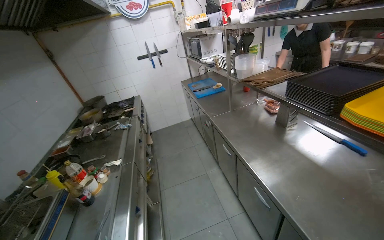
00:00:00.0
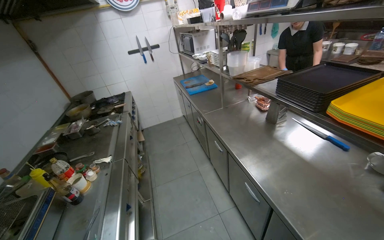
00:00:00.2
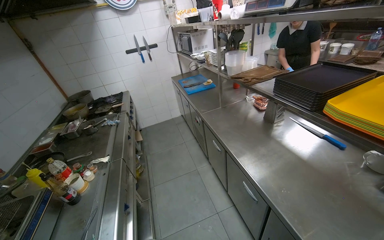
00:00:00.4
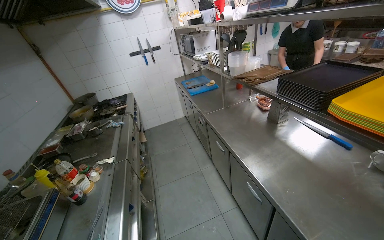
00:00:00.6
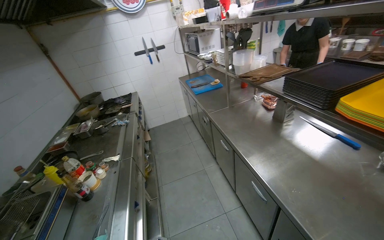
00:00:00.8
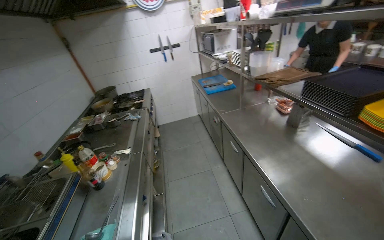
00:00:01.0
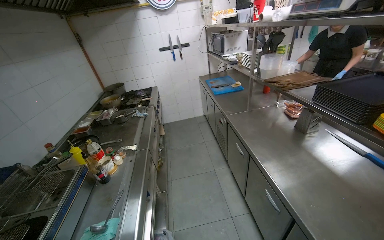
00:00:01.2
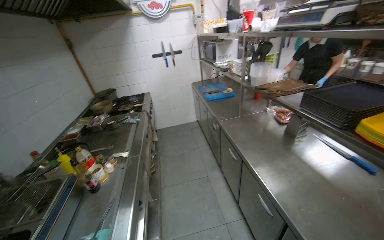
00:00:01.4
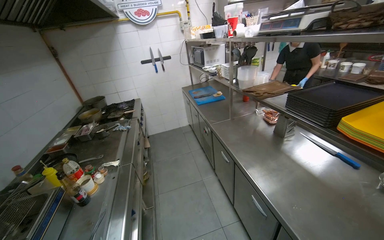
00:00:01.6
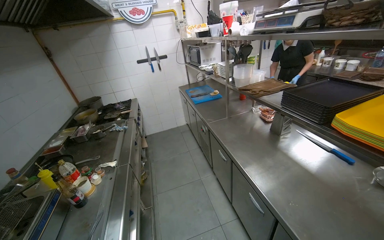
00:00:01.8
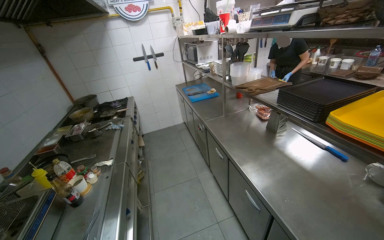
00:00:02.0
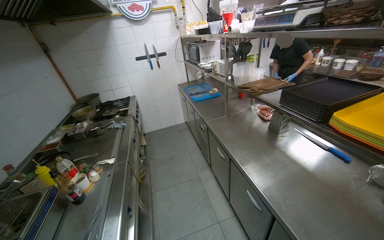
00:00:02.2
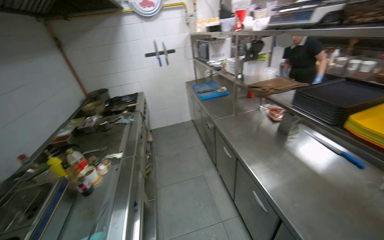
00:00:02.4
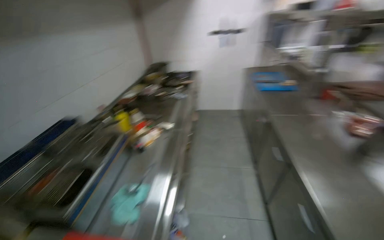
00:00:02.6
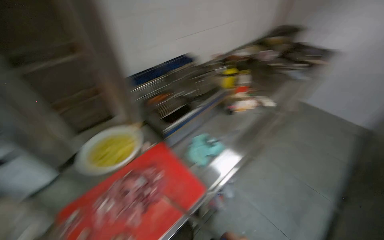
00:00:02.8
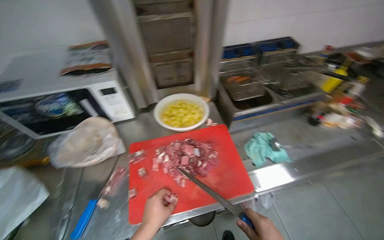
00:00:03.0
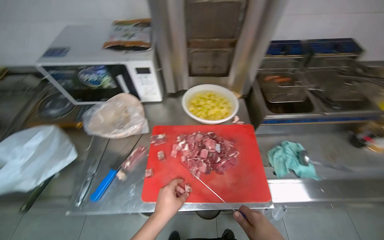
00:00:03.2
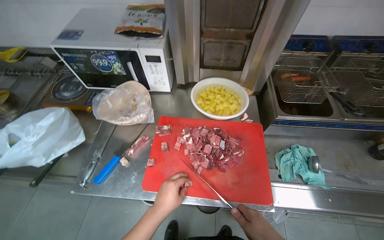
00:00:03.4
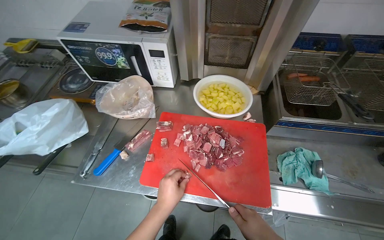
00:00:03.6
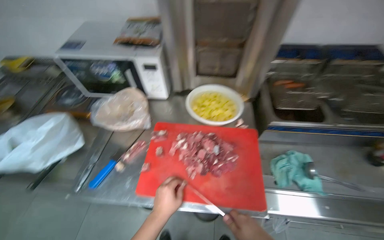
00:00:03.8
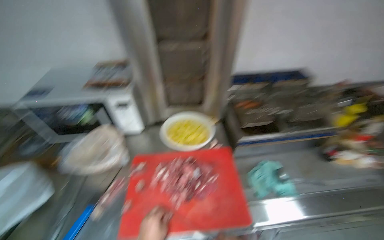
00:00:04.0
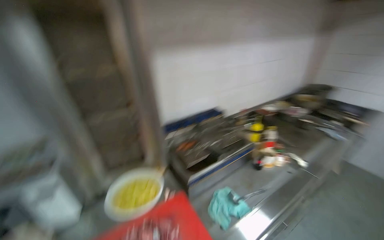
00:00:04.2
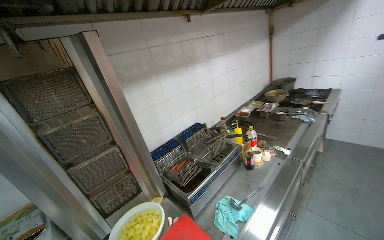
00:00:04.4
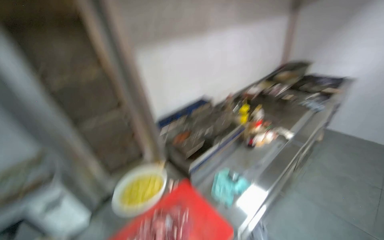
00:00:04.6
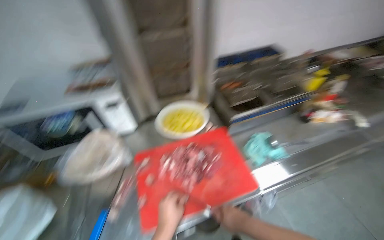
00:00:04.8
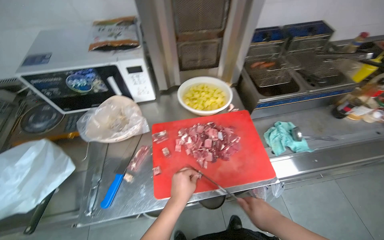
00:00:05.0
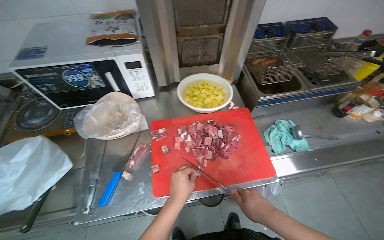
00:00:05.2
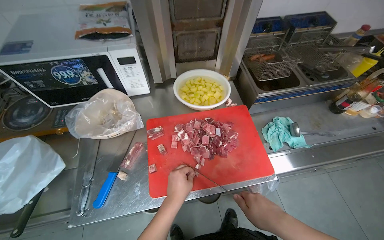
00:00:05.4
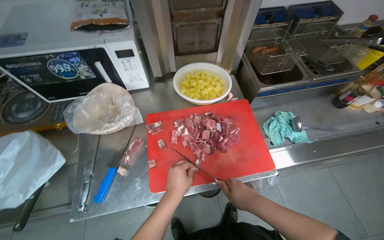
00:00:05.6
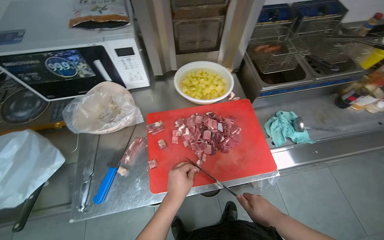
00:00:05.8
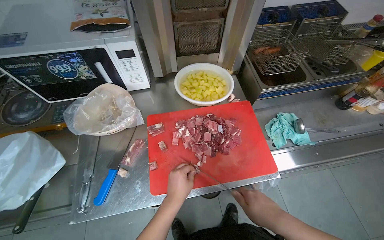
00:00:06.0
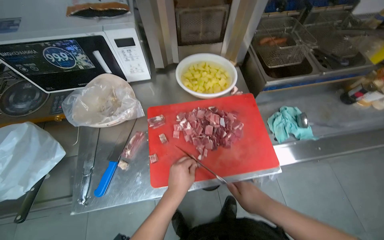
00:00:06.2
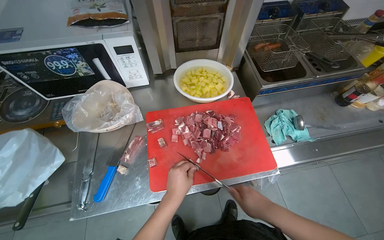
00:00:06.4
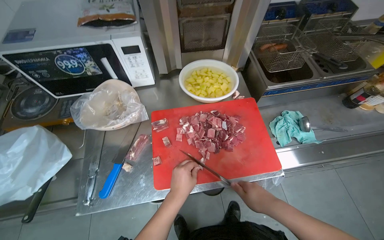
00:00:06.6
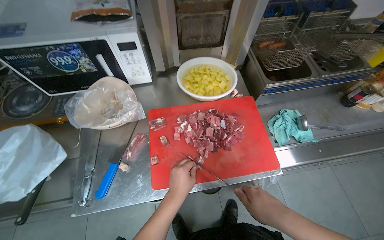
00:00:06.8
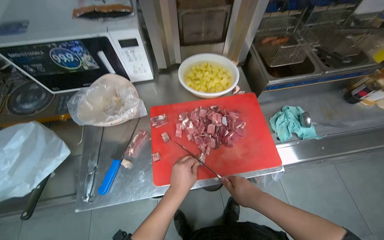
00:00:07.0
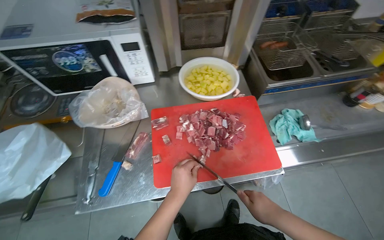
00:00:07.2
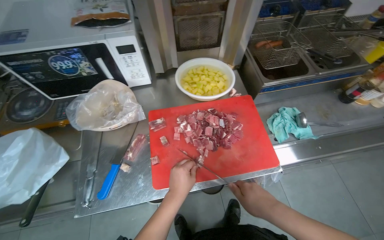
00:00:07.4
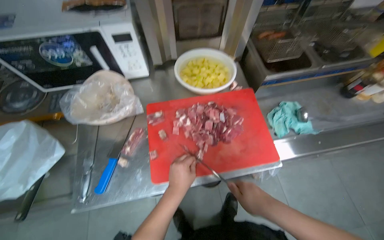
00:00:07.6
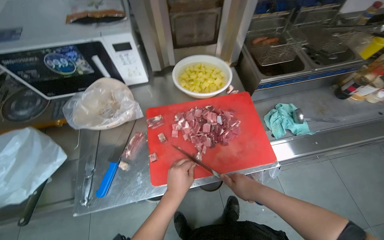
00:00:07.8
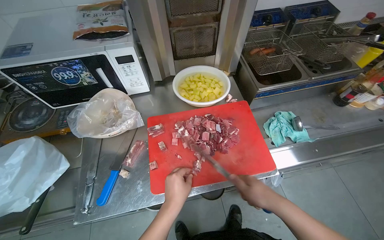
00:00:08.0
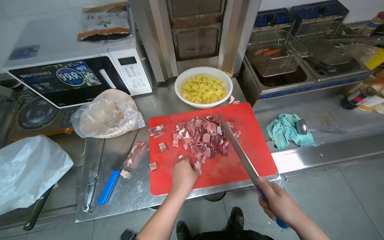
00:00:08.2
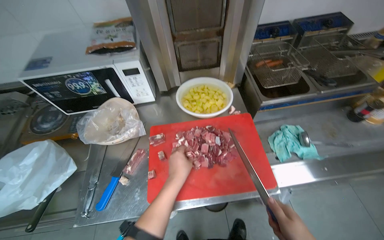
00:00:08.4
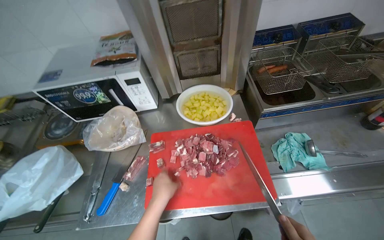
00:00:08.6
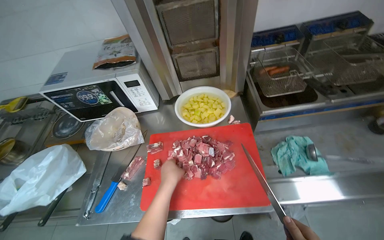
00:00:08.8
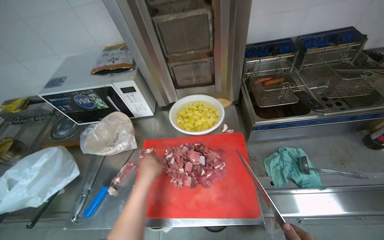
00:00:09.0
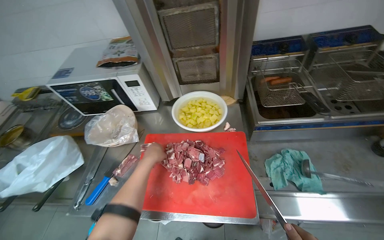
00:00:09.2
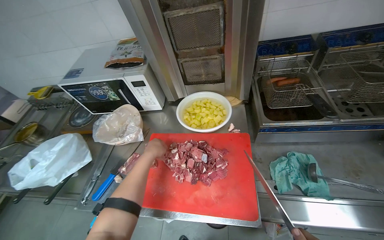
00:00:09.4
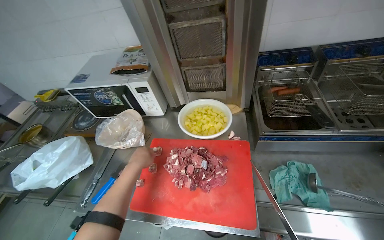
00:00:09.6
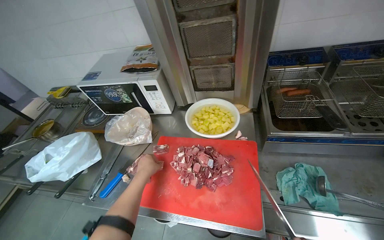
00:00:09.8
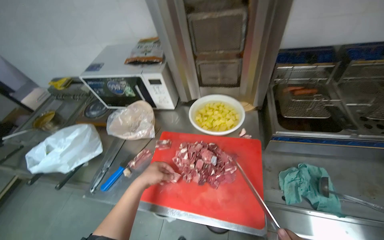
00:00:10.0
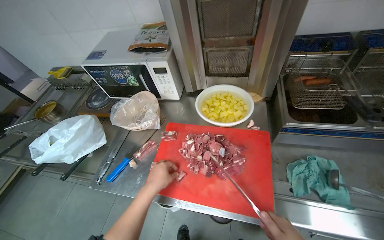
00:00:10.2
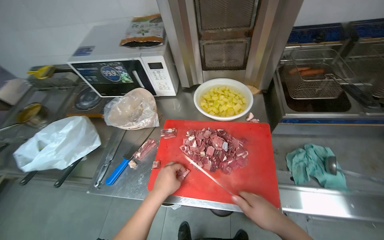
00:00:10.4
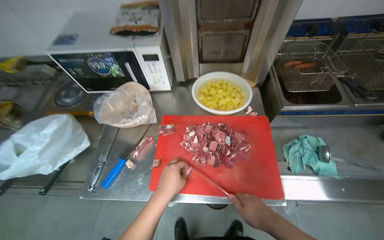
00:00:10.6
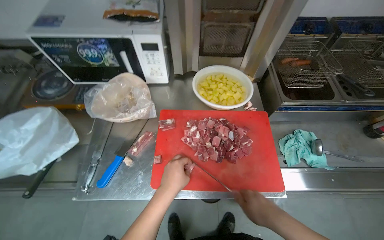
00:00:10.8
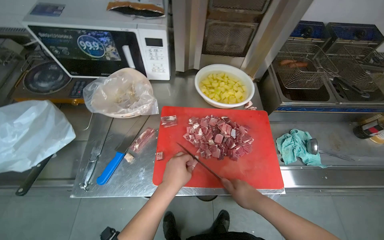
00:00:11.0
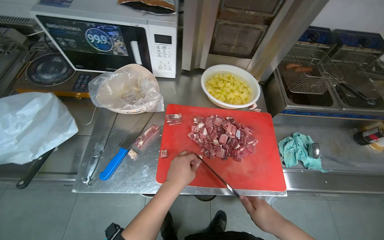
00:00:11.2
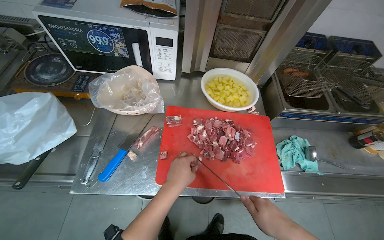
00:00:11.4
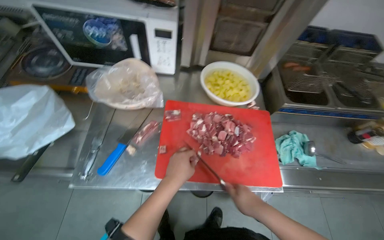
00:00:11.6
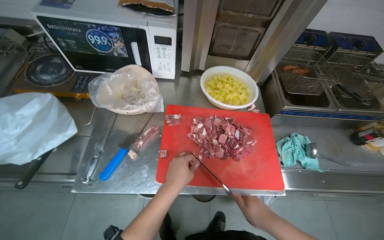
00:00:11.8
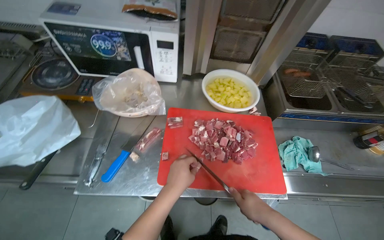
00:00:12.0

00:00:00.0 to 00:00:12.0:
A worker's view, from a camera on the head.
Job: preparing food.
The whole recording: Cutting meat on chopping board. The worker continues cutting pieces of meat on a red chopping board with a knife.
00:00:01.6 to 00:00:03.0: The head rotates approximately 95 degrees to the left. The wearer looks approximately 25 degrees further downward.
00:00:03.0 to 00:00:04.4: The wearer's head swings about 35 degrees to the right. The wearer looks about 30 degrees further upward.
00:00:04.4 to 00:00:06.0: The head rotates some 40 degrees to the left. The camera pitches downward, by some 40 degrees.
00:00:06.0 to 00:00:07.6: The hands are busy where they are.
00:00:09.0 to 00:00:10.4: The left hand goes farther from the camera and returns, roughly 10 cm each way.

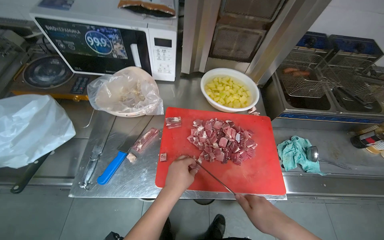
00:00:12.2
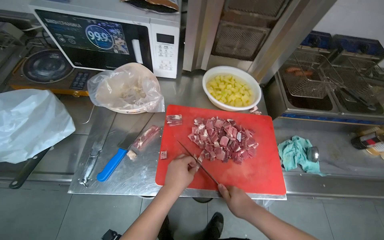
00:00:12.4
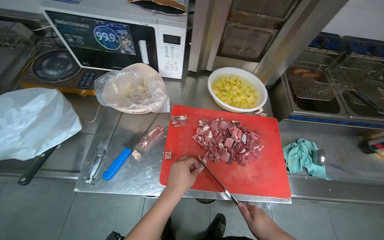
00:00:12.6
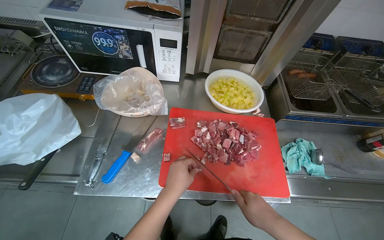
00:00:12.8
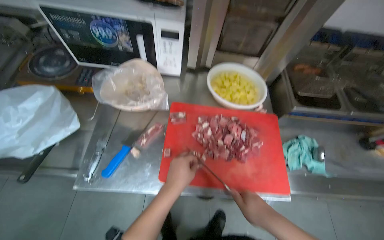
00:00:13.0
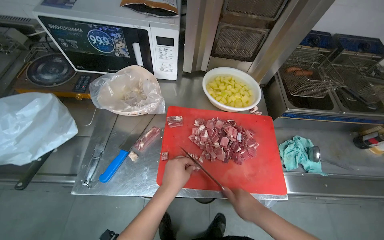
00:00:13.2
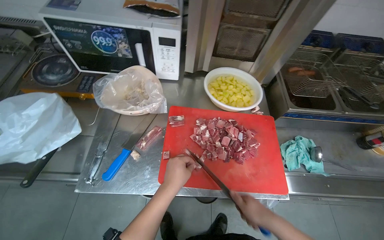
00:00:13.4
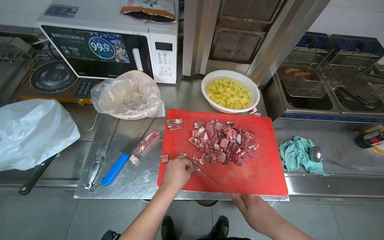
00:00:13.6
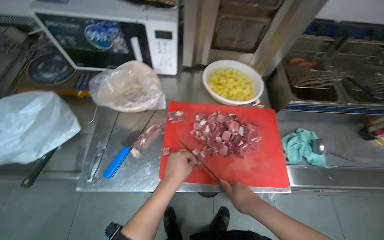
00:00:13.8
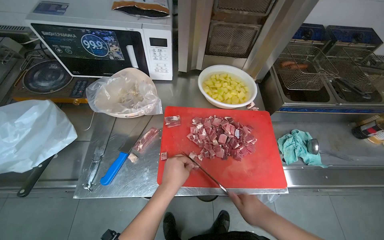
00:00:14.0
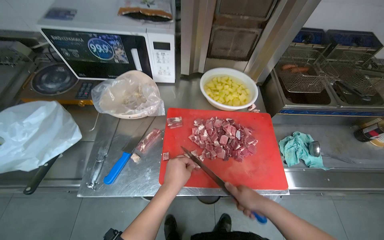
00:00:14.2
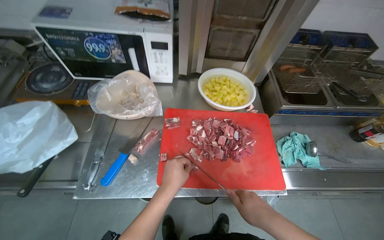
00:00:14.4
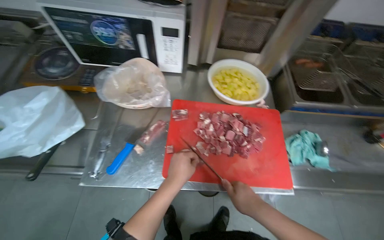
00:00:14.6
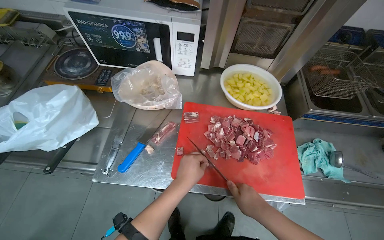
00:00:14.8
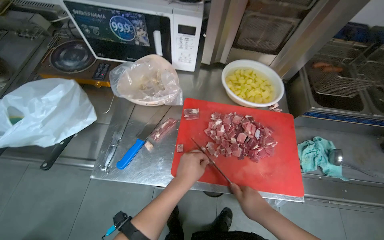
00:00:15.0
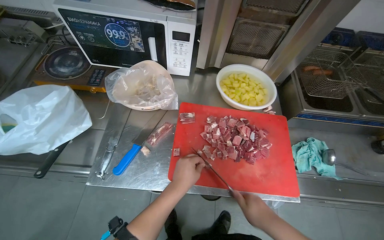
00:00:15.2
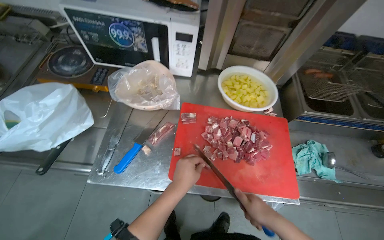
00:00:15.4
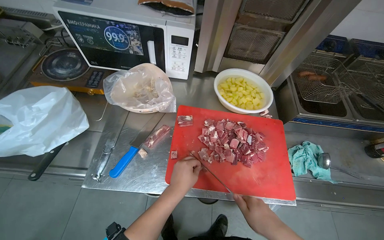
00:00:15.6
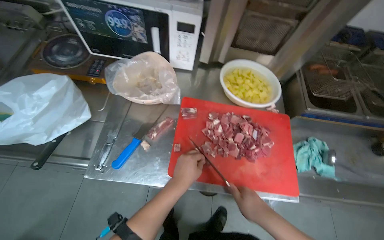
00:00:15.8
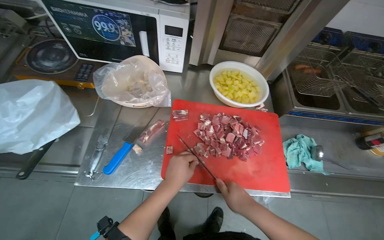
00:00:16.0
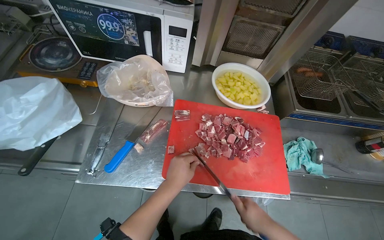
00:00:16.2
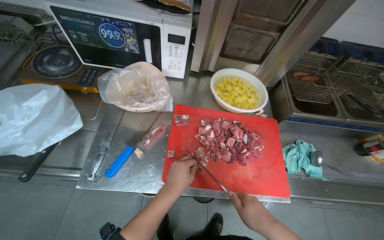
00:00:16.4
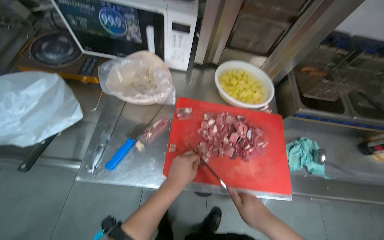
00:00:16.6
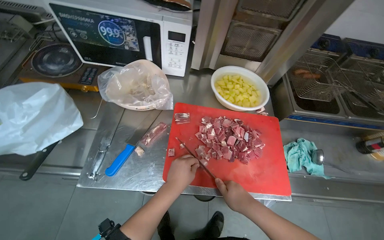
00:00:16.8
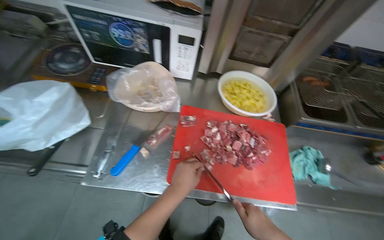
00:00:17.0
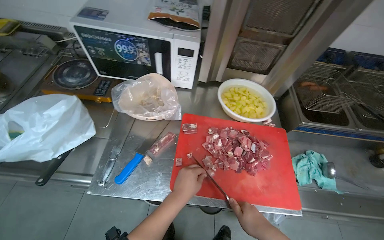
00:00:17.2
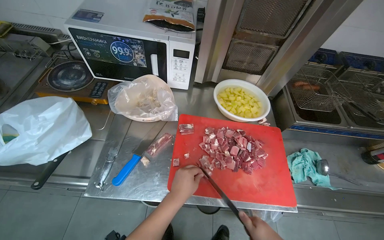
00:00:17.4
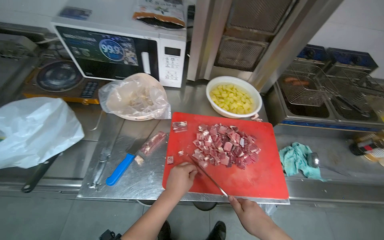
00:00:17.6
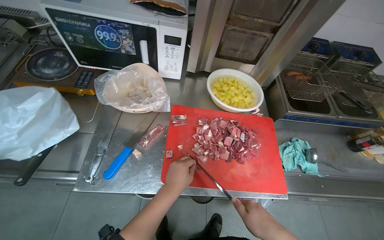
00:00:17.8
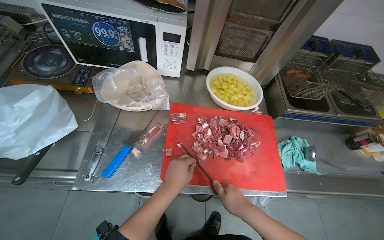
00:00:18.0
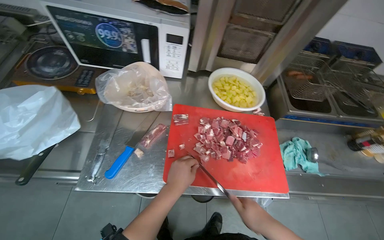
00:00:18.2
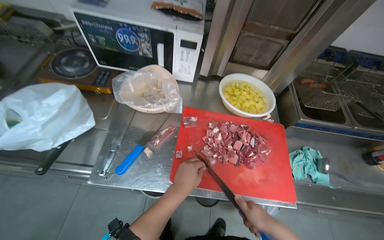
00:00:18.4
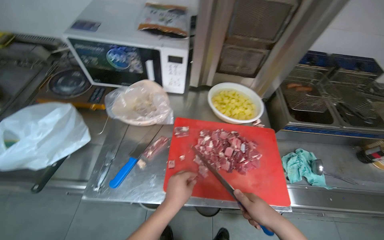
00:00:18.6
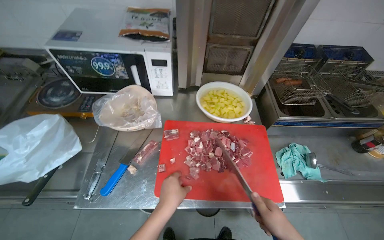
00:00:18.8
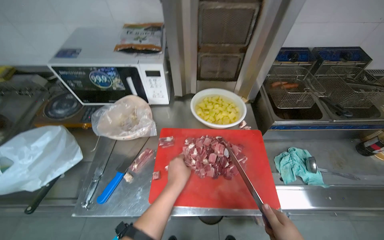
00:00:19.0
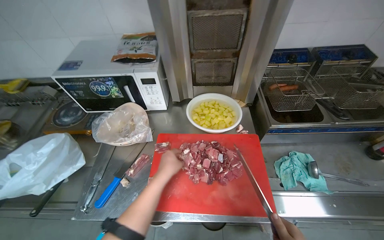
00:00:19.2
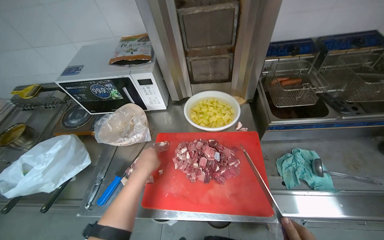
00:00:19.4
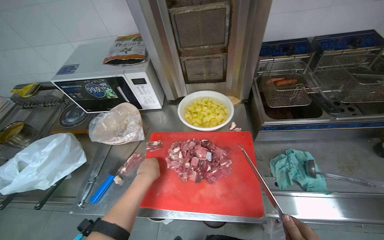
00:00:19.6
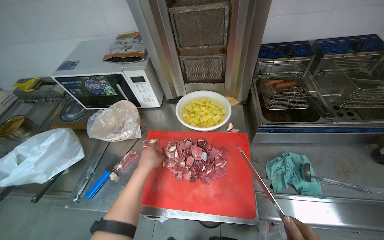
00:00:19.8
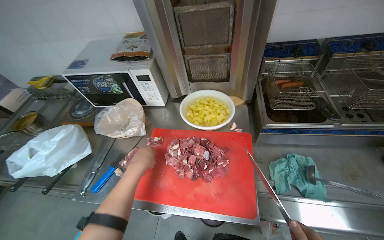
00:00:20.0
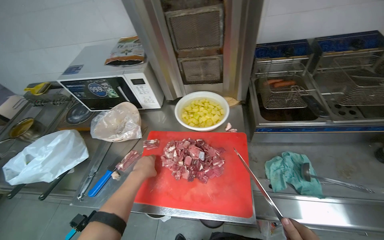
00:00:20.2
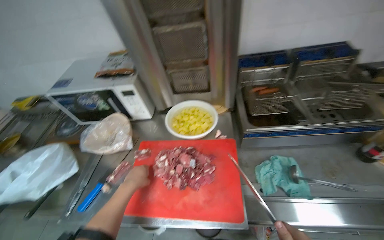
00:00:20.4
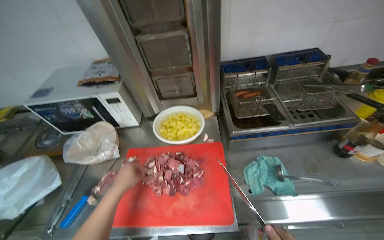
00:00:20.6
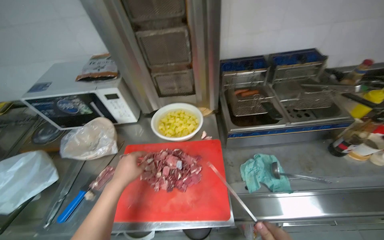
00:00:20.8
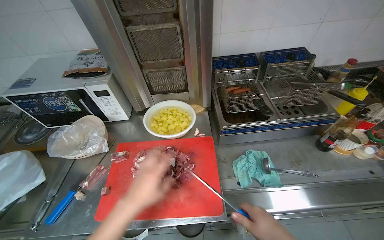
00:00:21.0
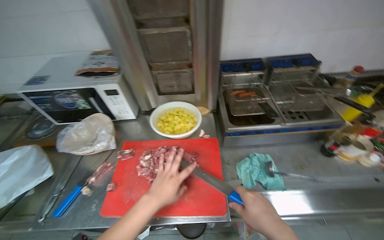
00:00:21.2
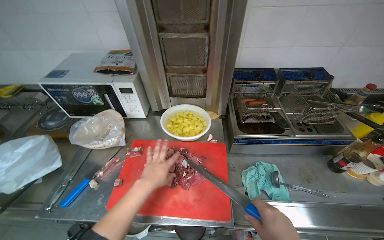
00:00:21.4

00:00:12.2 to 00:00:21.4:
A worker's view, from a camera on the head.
Job: preparing food.
The whole recording: Cutting meat on chopping board. The worker continues cutting pieces of meat on a red chopping board with a knife.
00:00:12.2 to 00:00:16.8: The hands are busy where they are.
00:00:18.4 to 00:00:19.8: The left hand heads up the picture, covering about 15 cm.
00:00:19.8 to 00:00:21.4: The left hand reaches some 15 cm nearer to the camera, then returns.
